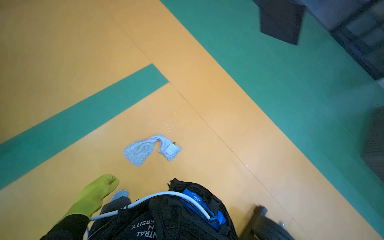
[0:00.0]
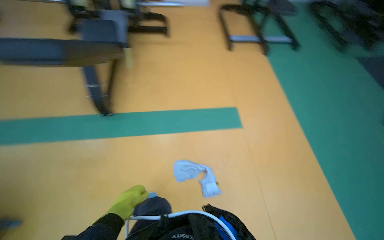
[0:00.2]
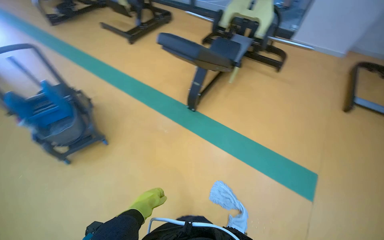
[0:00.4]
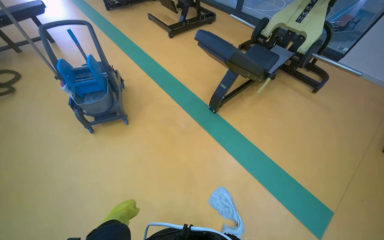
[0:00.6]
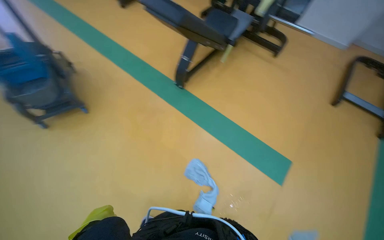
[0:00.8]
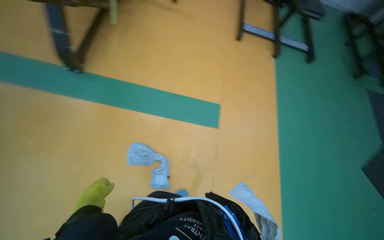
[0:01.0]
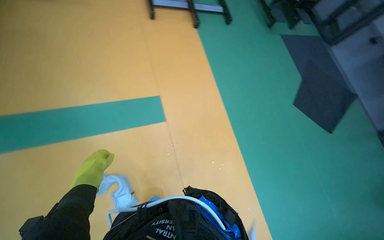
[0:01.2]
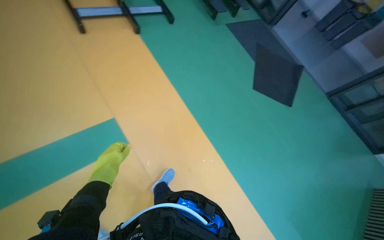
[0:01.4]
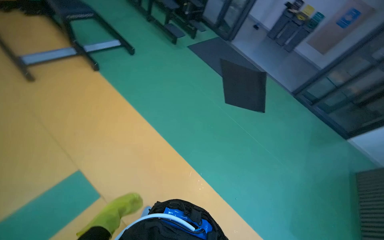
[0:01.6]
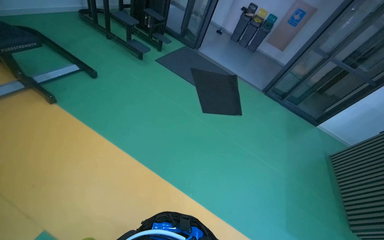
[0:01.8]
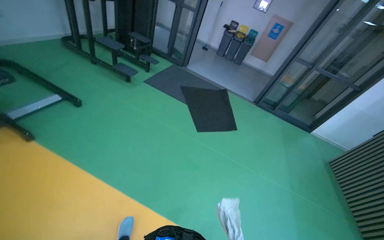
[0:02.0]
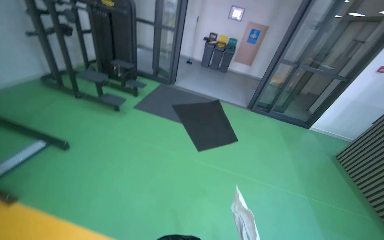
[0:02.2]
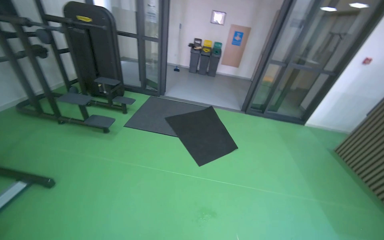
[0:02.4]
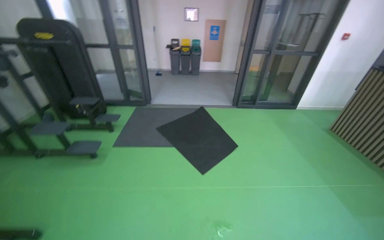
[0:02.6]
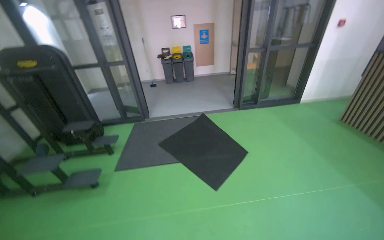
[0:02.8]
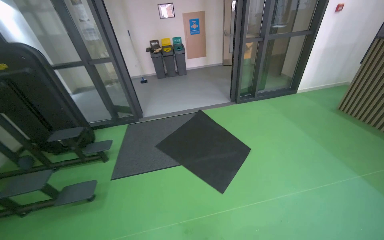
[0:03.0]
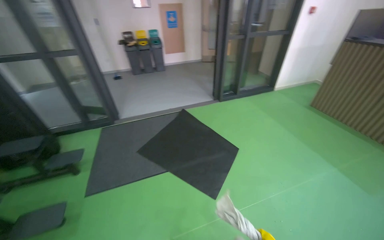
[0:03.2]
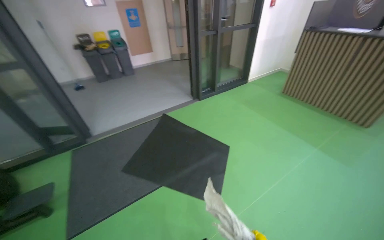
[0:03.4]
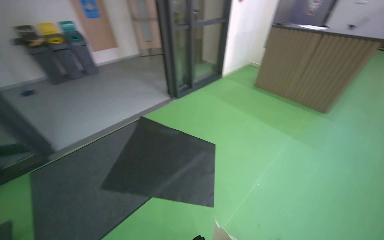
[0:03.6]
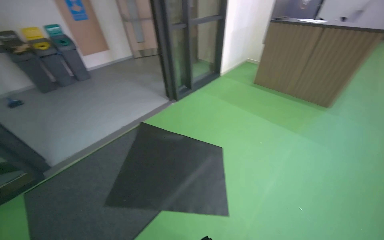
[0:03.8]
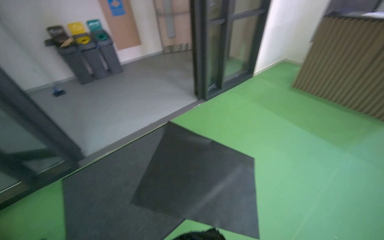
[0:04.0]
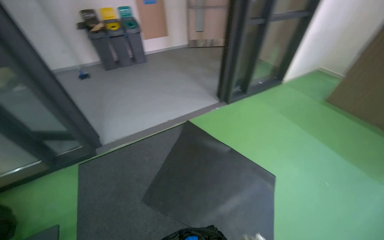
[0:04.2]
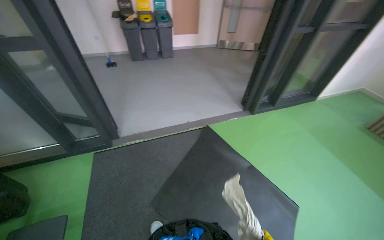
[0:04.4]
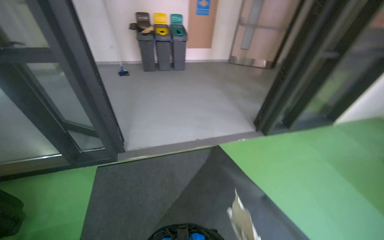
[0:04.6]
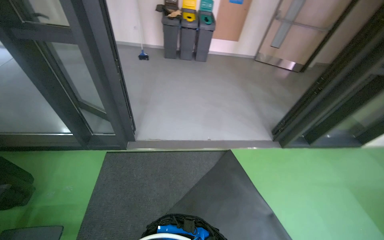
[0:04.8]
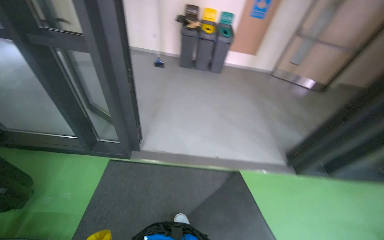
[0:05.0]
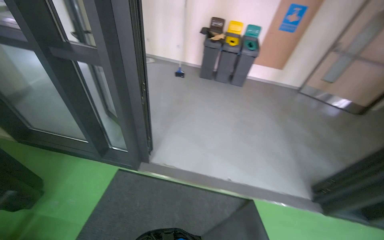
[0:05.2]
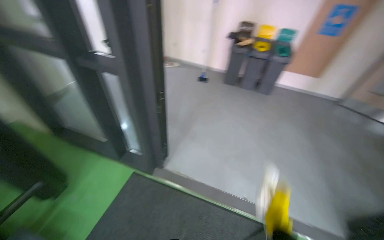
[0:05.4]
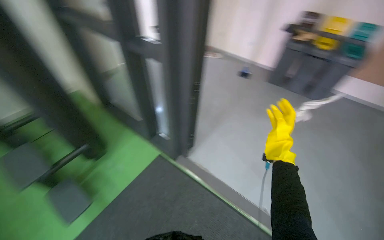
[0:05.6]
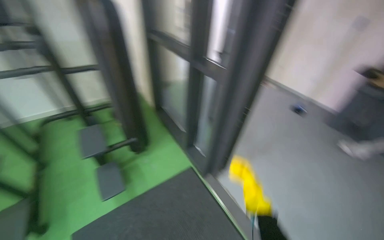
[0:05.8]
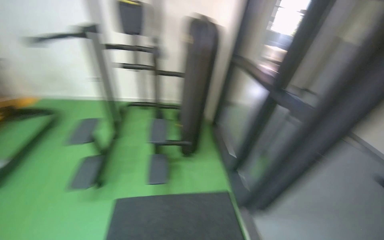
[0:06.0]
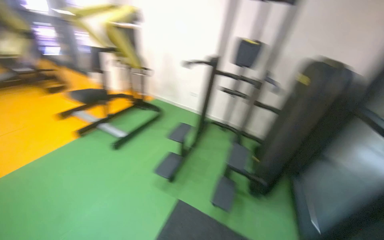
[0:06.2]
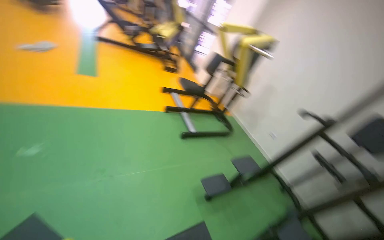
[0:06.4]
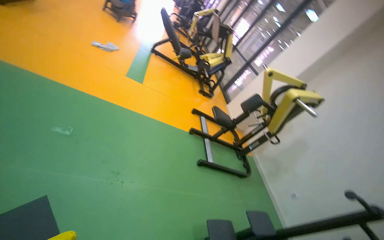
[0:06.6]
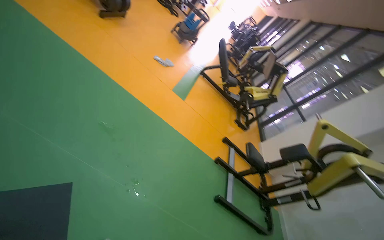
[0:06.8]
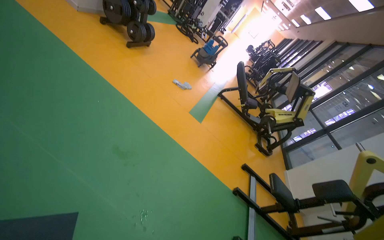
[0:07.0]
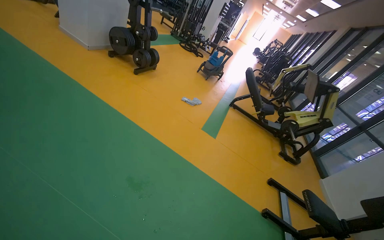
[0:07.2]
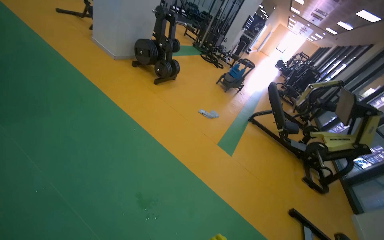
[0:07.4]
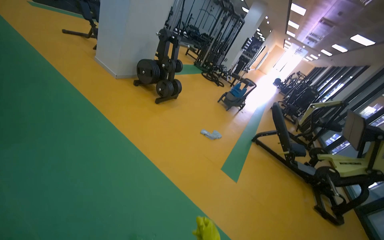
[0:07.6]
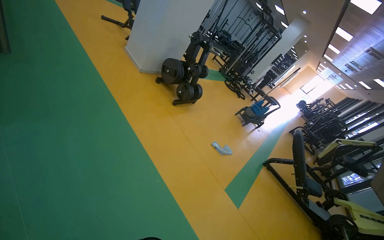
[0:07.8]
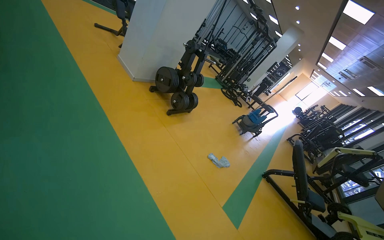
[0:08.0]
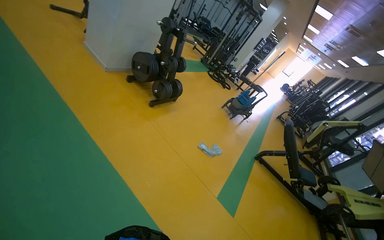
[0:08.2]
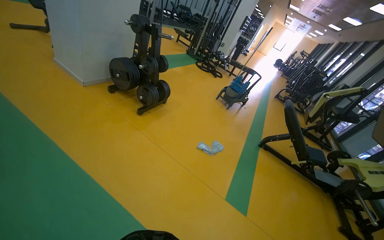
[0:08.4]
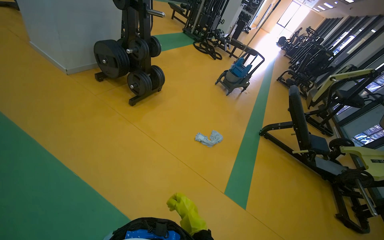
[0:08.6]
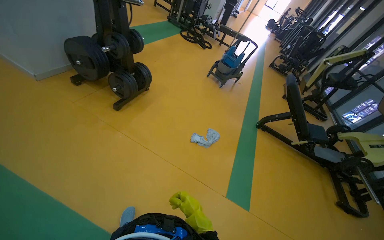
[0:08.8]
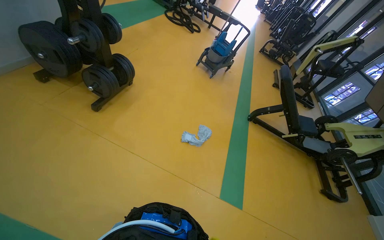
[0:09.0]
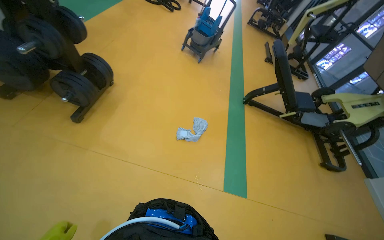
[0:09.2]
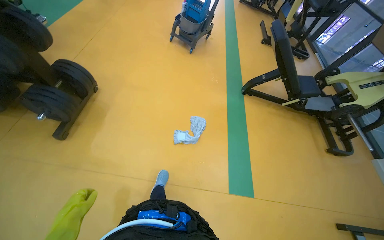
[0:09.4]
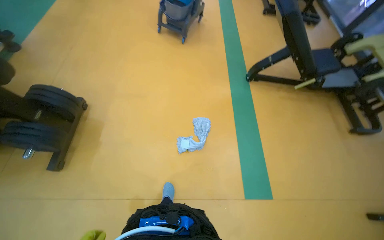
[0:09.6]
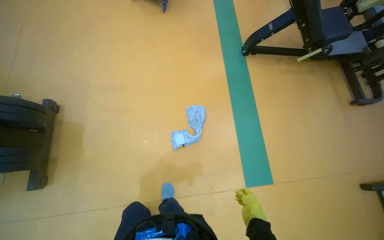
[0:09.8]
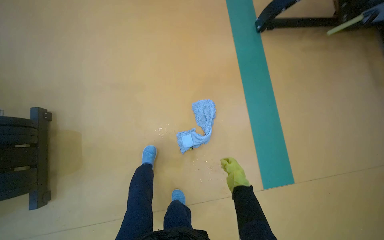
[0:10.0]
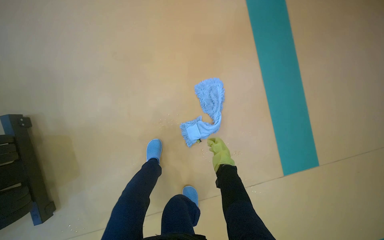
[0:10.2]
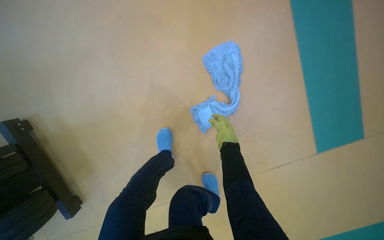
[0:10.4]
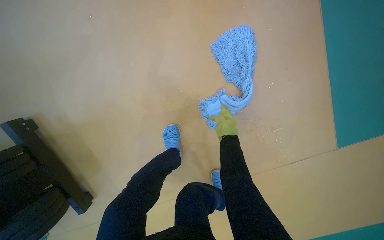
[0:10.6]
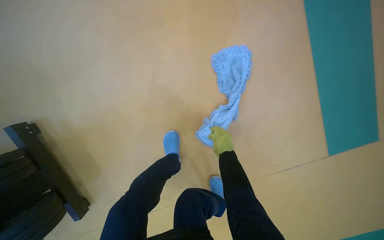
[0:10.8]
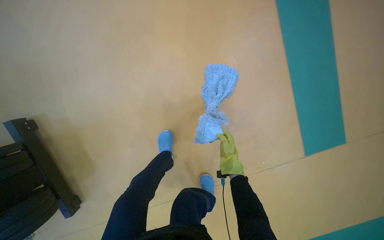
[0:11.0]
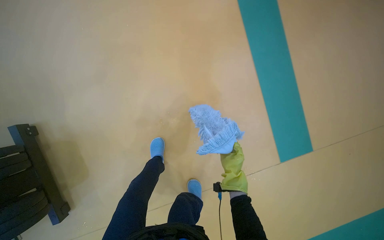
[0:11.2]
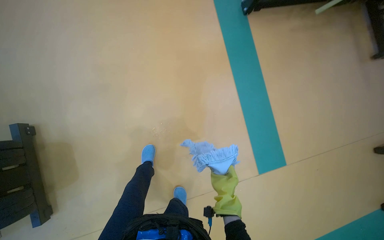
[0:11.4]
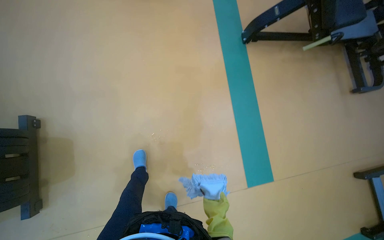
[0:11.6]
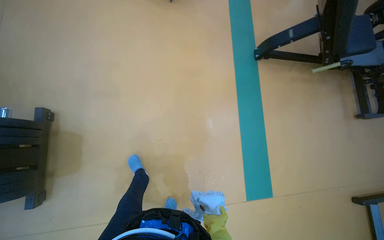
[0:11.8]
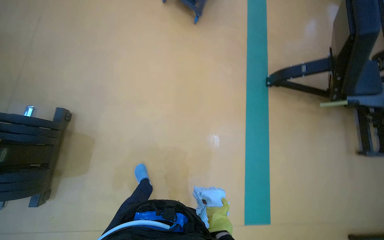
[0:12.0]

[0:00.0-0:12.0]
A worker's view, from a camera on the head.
Job: preparing cleaning supplies.
The whole recording: Preparing cleaning tools. The worker changes and wrings out mop heads using the cleaning cart and bucket.
0.0 to 1.6 s: The head travels some 80 cm.
1.6 to 3.0 s: The camera is carried some 1 m. The head rotates about 60 degrees to the right.
3.0 to 4.4 s: The camera travels about 1.5 m.
4.4 to 6.0 s: The head travels roughly 50 cm. The wearer looks roughly 100 degrees further to the left. The view tips upward by roughly 20 degrees.
6.0 to 7.6 s: The camera travels some 1.5 m. The head turns to the left by roughly 120 degrees. The camera pitches upward, by roughly 50 degrees.
7.6 to 9.0 s: The wearer moves about 1.5 m. The view tips downward by approximately 20 degrees.
9.0 to 10.4 s: The camera is carried approximately 1.5 m. The view tilts some 60 degrees downward. Everything in view rotates some 45 degrees counterclockwise.
10.4 to 12.0 s: The head travels about 60 cm. The camera pitches upward, by roughly 25 degrees. Everything in view rotates roughly 25 degrees clockwise.

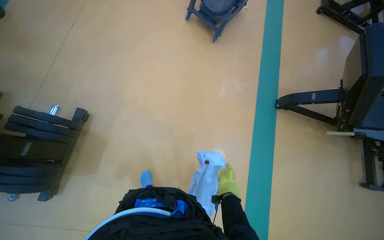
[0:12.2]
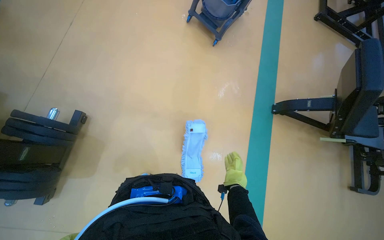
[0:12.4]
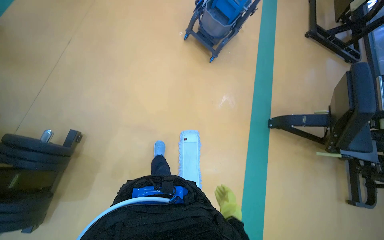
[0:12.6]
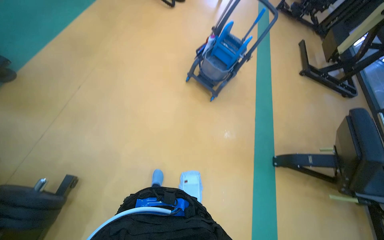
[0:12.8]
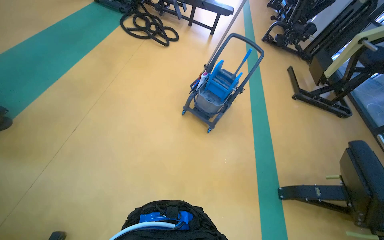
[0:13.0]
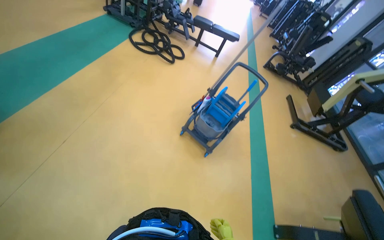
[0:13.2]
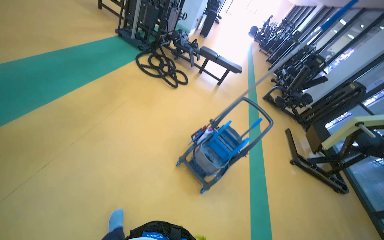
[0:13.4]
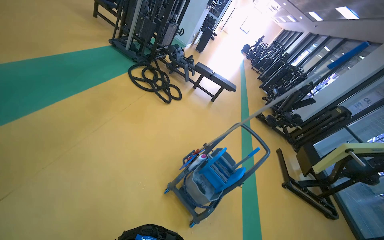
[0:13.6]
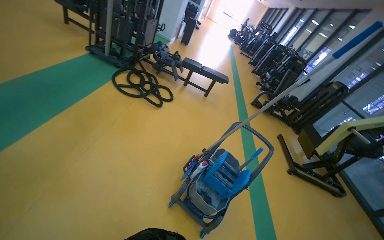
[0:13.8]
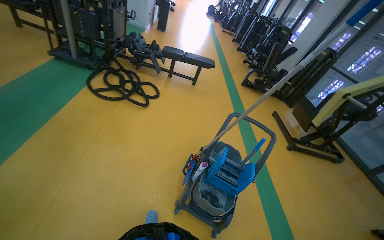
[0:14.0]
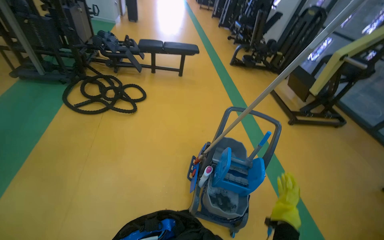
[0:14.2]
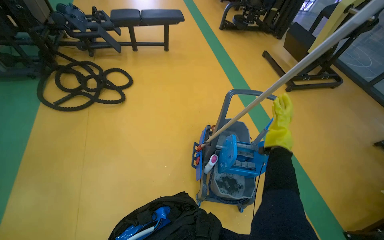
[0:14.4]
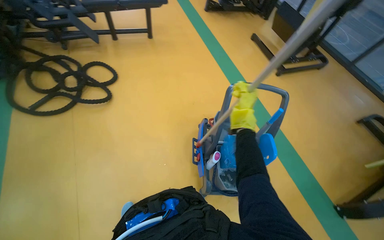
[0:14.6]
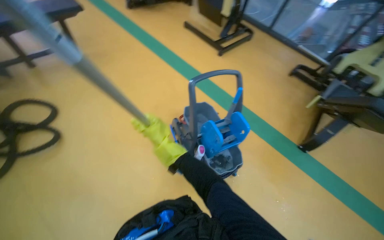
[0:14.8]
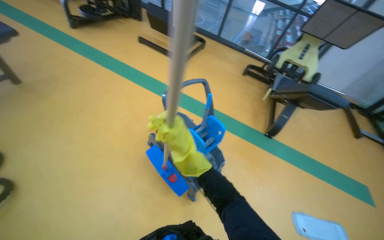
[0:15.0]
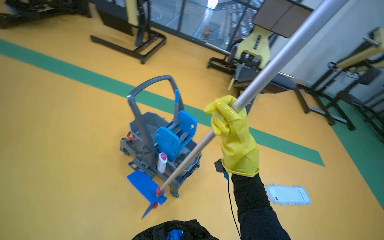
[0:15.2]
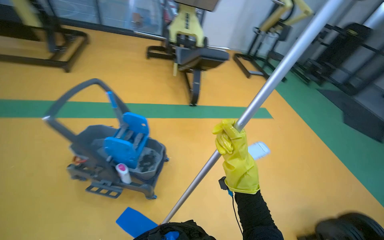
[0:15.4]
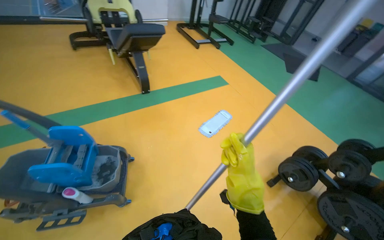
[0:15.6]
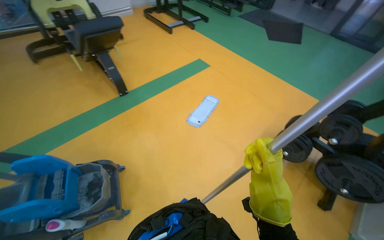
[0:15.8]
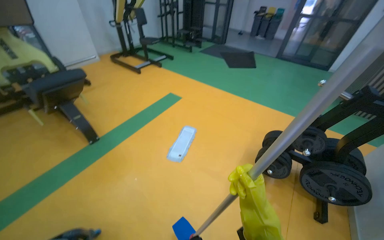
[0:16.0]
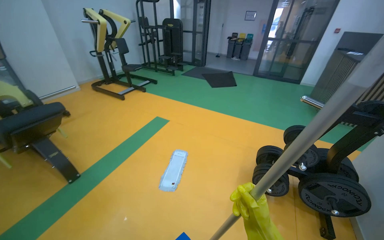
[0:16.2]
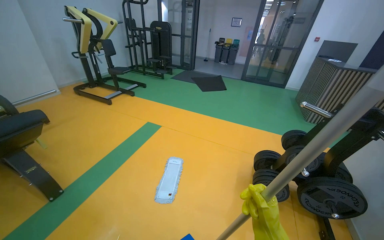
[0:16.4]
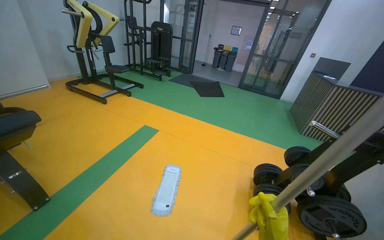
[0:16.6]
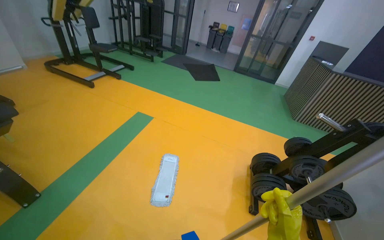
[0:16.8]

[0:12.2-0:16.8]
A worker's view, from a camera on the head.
Job: preparing cleaning supplies.
The whole recording: Preparing cleaning tools. The worker changes and wrings out mop heads using the cleaning cart and bucket.
12.2 to 13.8 s: The camera travels about 1 m. The view tips upward by roughly 35 degrees.
13.8 to 15.2 s: The camera travels some 80 cm. The head turns to the right by roughly 90 degrees. The camera pitches downward, by about 25 degrees.
15.2 to 16.8 s: The wearer moves about 90 cm. The head rotates roughly 80 degrees to the right.

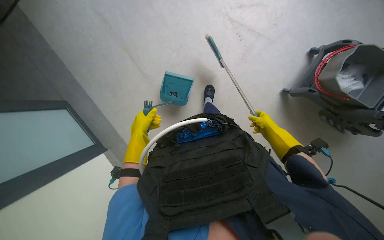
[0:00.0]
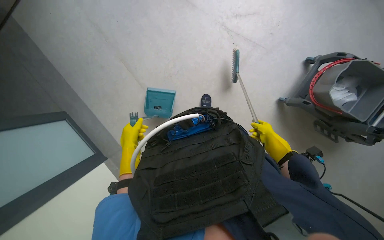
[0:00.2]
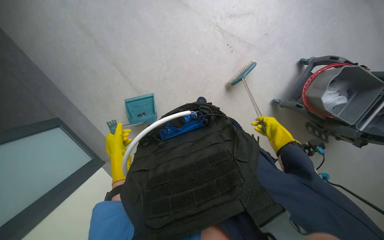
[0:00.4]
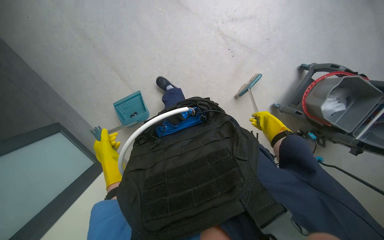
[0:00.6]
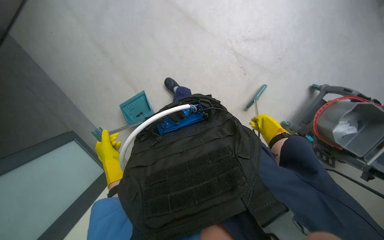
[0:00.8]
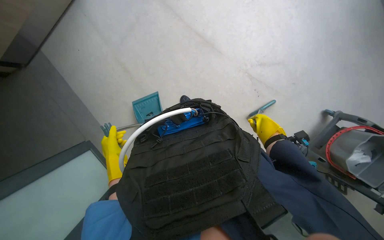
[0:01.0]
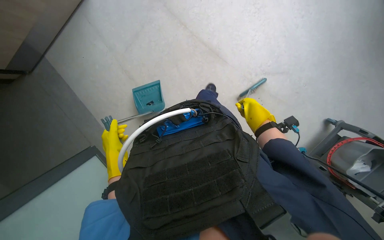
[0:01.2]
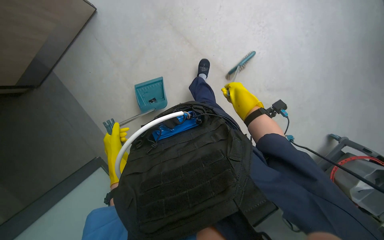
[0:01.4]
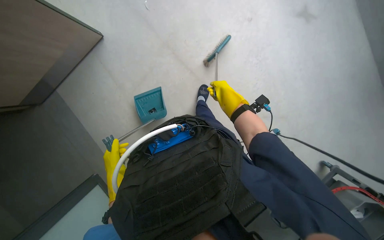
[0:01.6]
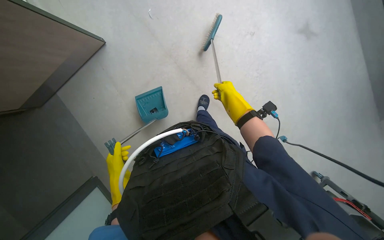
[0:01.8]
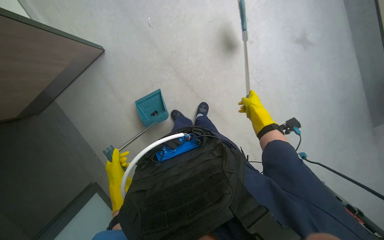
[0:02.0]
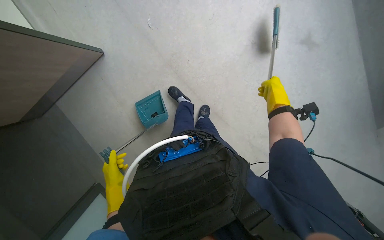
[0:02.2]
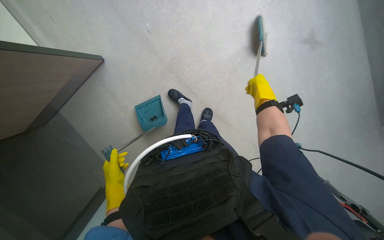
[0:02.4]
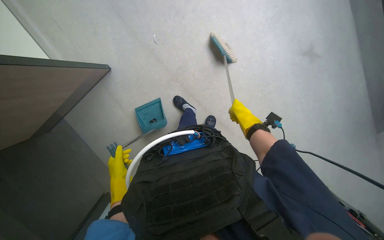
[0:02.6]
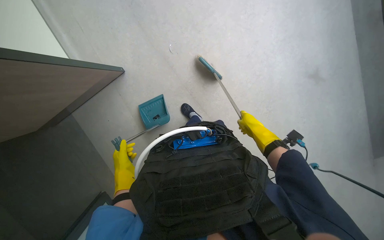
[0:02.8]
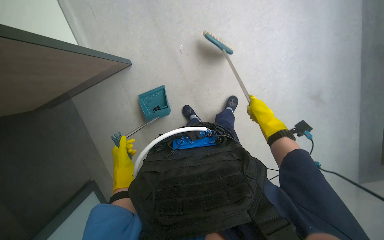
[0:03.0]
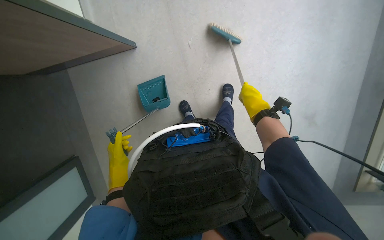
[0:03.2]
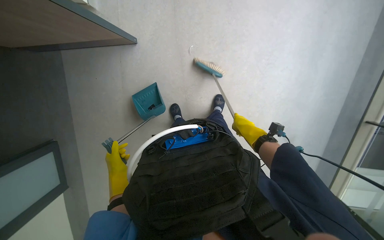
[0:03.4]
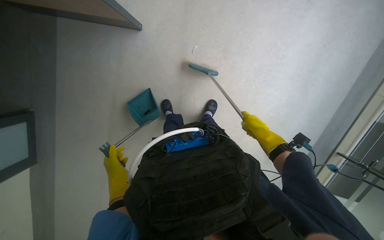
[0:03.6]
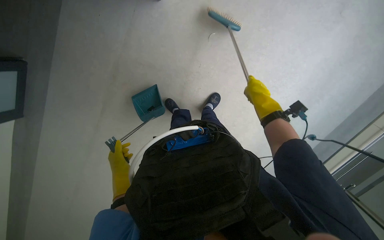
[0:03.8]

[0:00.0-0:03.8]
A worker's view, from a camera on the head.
Job: sweeping floor.
The whole recording: Sweeping floor with brush and dustpan. The worker sweeps the floor using a brush and dustpan.
0.0 to 1.2 s: The wearer looks some 20 degrees further upward. The left hand is displaced down the picture by some 10 cm; the right hand shifts about 10 cm to the left.
1.2 to 2.6 s: The wearer looks approximately 25 degrees further upward. The right hand moves left and right over about 15 cm, changing direction 2 times.
2.6 to 3.8 s: The scene rotates clockwise by some 35 degrees.
